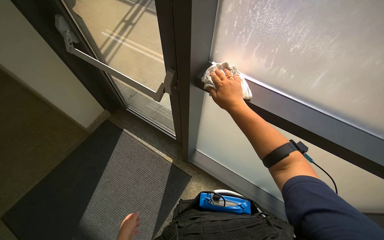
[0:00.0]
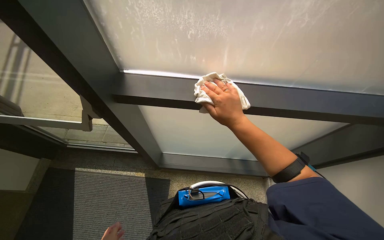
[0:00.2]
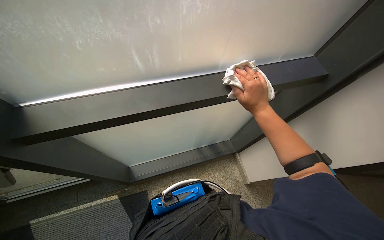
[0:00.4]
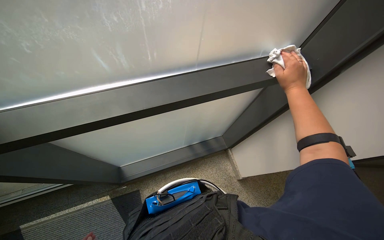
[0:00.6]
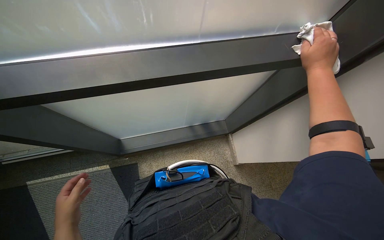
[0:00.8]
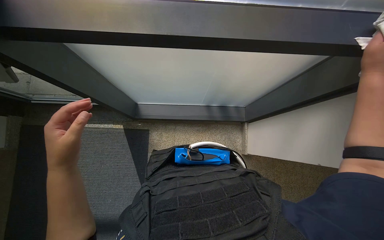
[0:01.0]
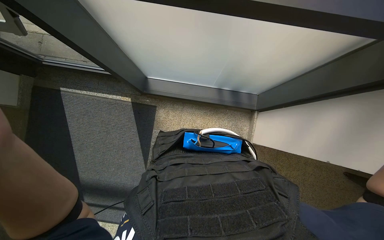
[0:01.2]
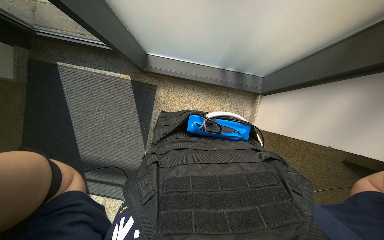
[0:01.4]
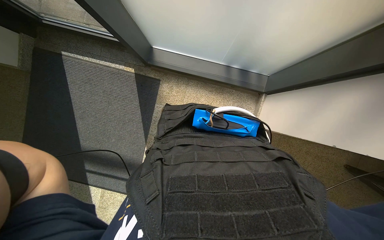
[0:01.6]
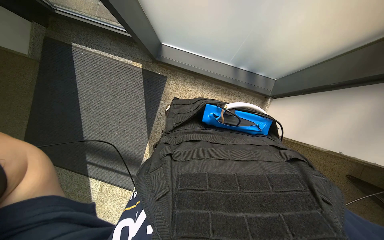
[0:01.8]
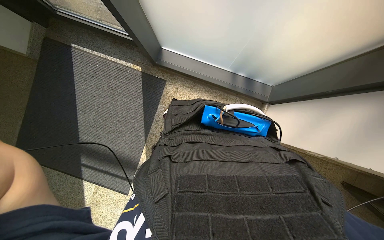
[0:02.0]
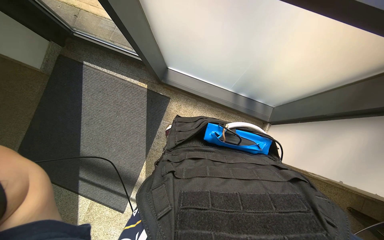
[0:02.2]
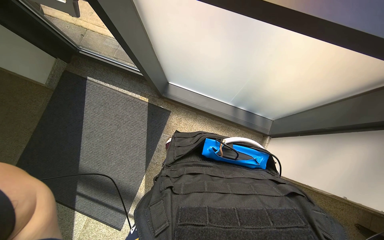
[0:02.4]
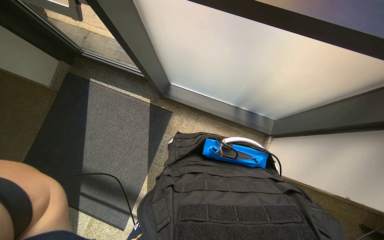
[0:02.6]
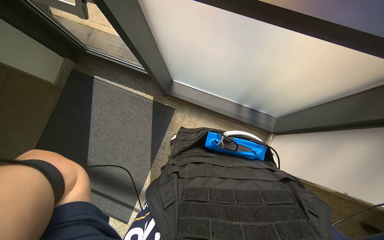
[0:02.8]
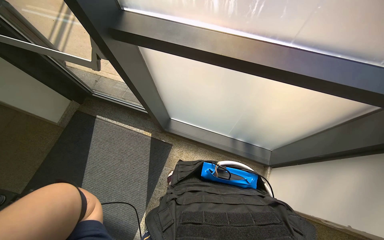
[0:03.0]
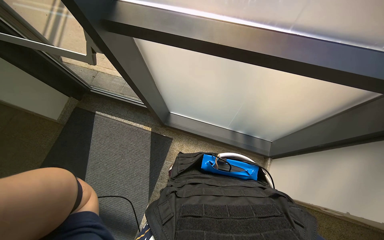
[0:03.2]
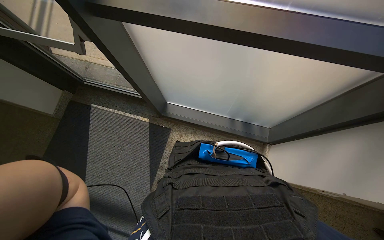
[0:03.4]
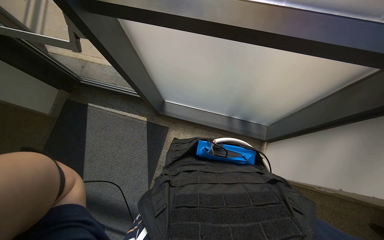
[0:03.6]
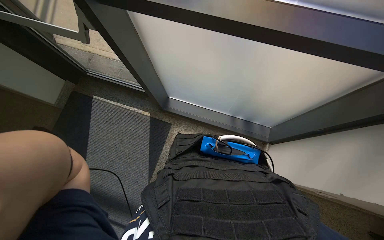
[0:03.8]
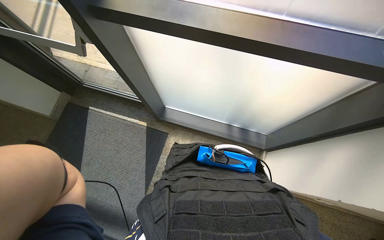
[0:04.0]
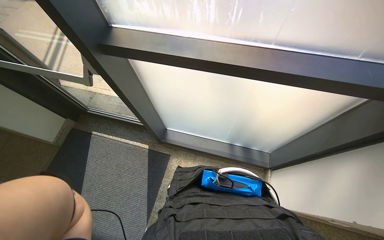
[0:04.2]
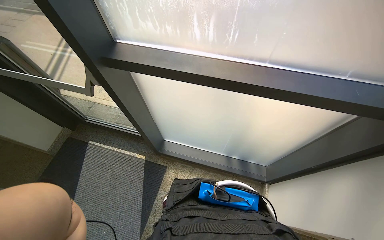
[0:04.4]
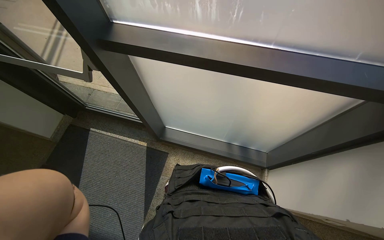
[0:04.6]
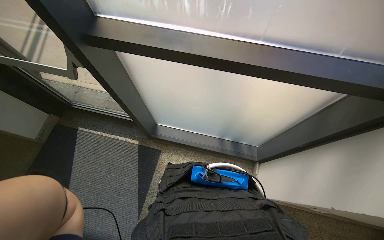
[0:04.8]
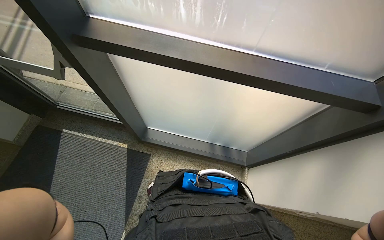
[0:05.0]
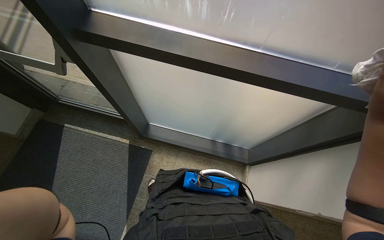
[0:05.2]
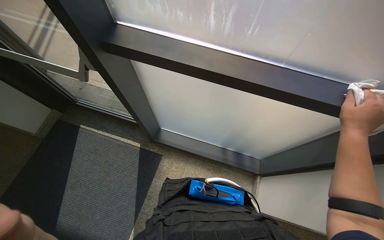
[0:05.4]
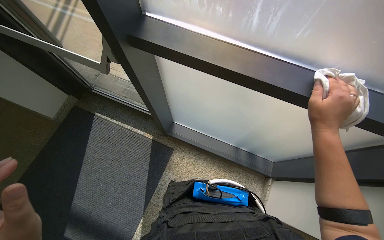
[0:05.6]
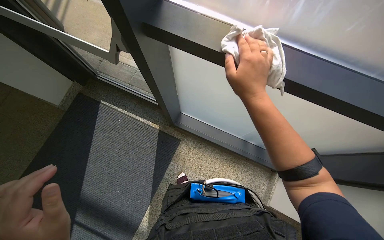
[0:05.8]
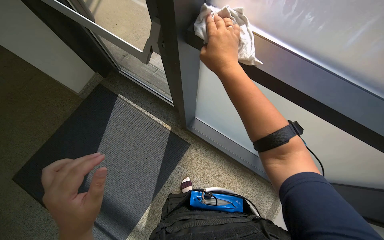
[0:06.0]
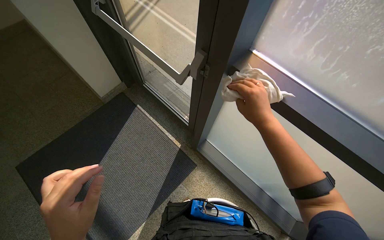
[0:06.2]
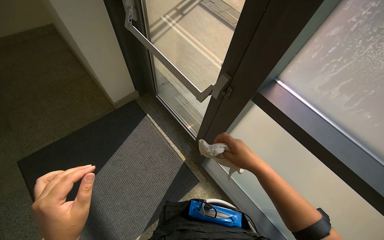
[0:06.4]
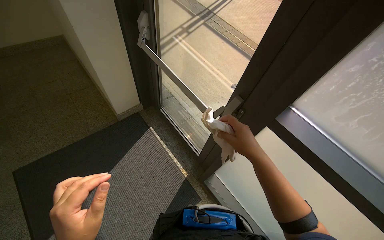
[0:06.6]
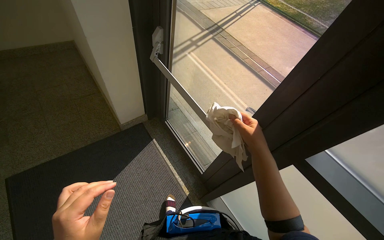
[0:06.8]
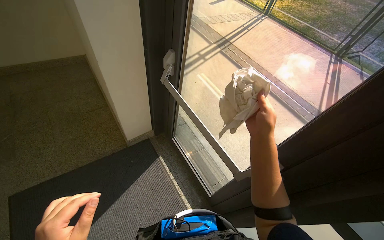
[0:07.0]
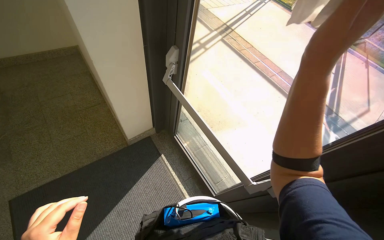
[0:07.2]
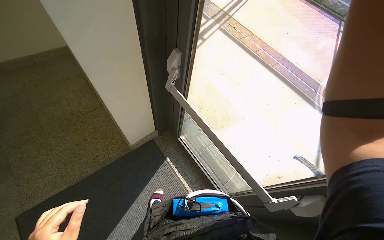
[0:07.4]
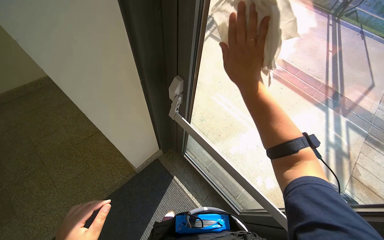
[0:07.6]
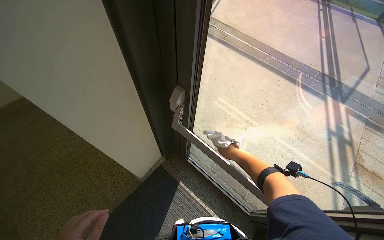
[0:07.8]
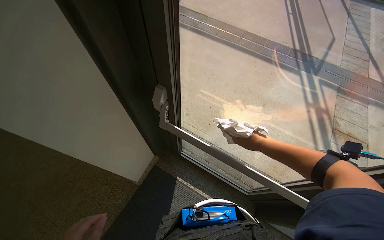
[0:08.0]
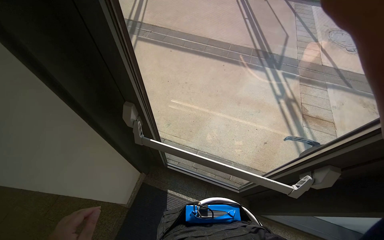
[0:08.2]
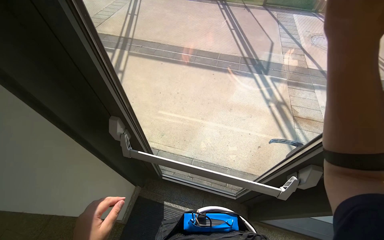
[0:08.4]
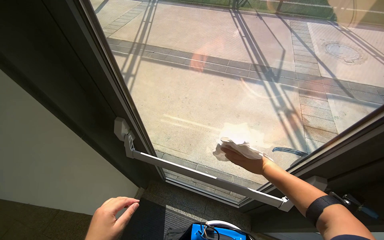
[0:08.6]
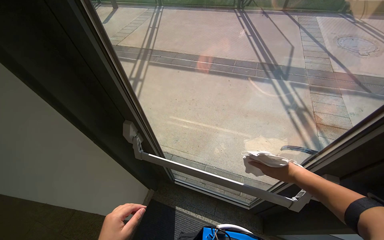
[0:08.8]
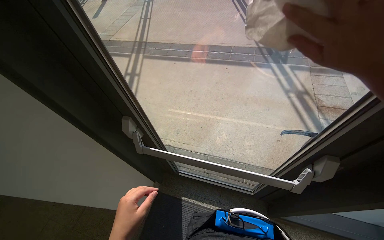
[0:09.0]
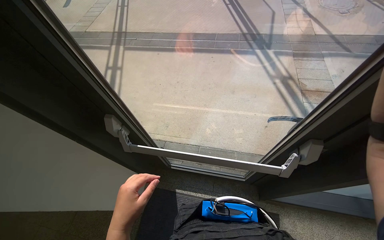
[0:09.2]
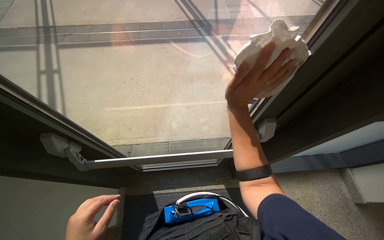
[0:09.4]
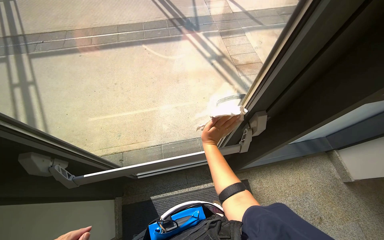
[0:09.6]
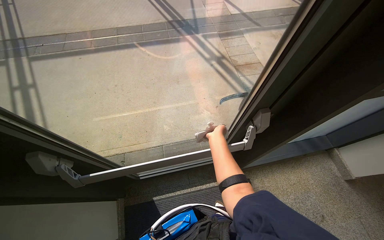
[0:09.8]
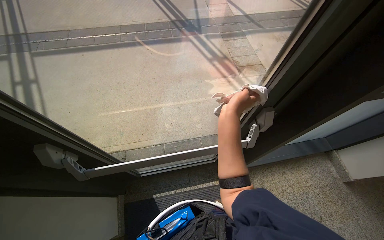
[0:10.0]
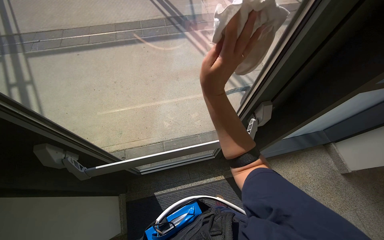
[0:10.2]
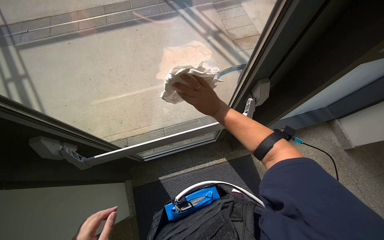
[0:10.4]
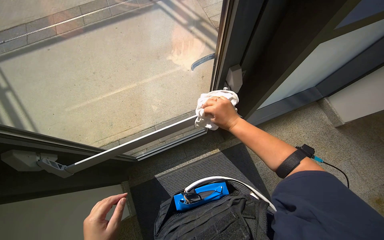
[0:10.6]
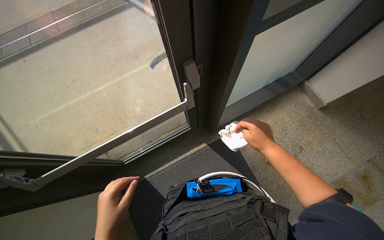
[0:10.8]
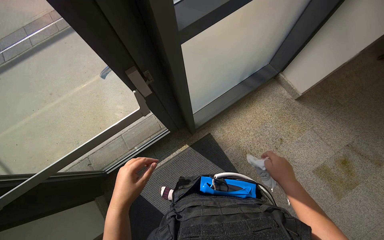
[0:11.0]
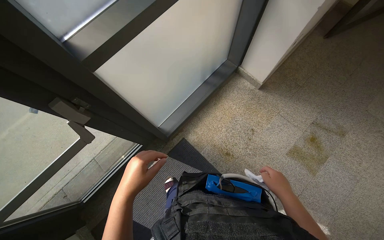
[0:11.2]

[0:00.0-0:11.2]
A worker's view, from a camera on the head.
Job: wiping surfaces.
The whole recording: Wiping glass panels. The worker wipes glass panels with a white cloth.
0:00.0 to 0:01.6: The view swings some 15 degrees to the right. The view tips downward by roughly 35 degrees.
0:01.6 to 0:03.2: The camera pitches upward, by some 25 degrees.
0:04.8 to 0:06.4: The wearer's head swings approximately 35 degrees to the left.
0:08.0 to 0:09.6: The wearer looks about 45 degrees further to the right.
0:09.6 to 0:11.2: The camera travels roughly 60 cm. The scene rotates counterclockwise by approximately 35 degrees.

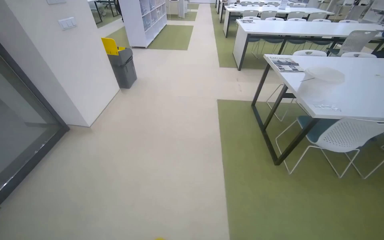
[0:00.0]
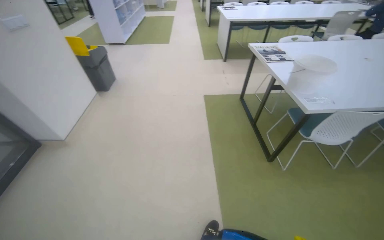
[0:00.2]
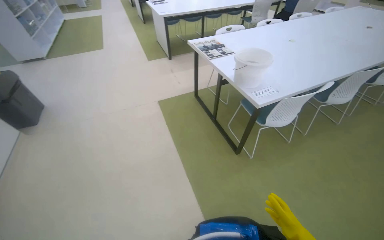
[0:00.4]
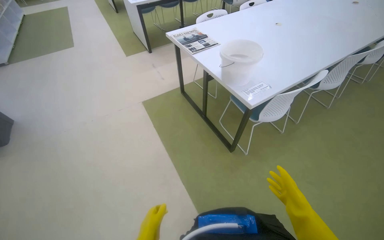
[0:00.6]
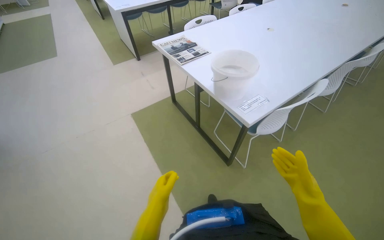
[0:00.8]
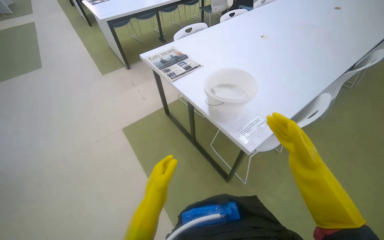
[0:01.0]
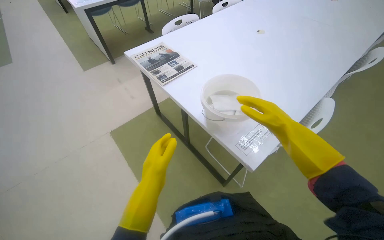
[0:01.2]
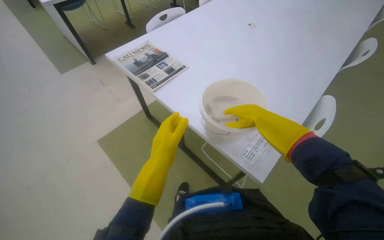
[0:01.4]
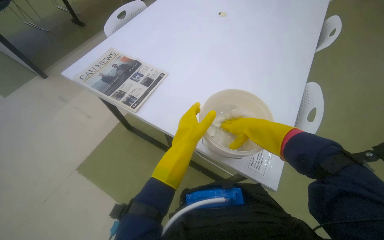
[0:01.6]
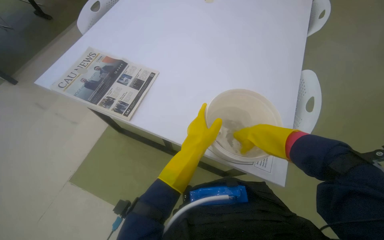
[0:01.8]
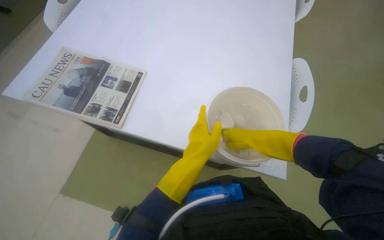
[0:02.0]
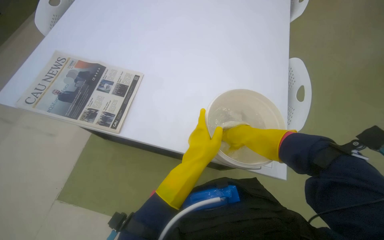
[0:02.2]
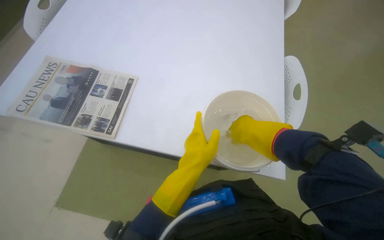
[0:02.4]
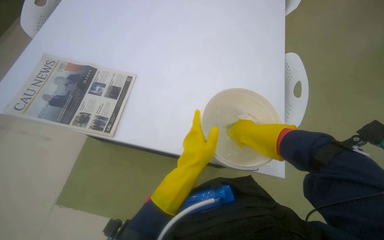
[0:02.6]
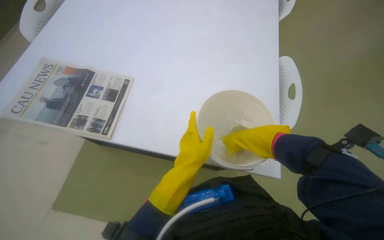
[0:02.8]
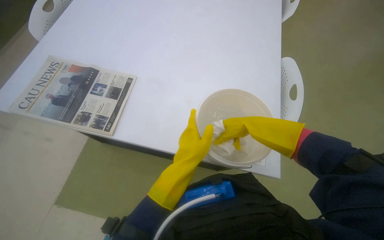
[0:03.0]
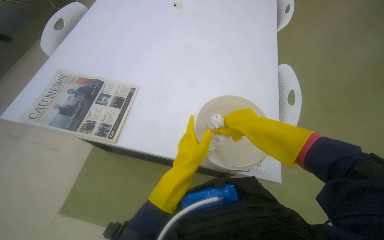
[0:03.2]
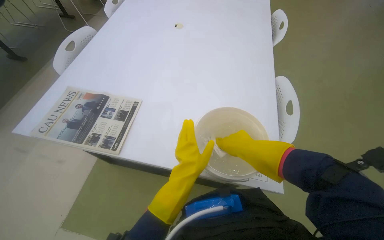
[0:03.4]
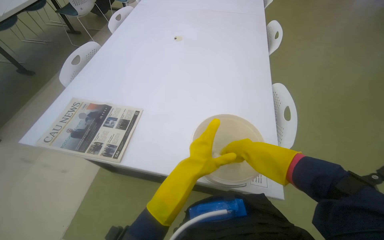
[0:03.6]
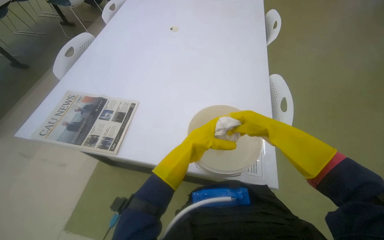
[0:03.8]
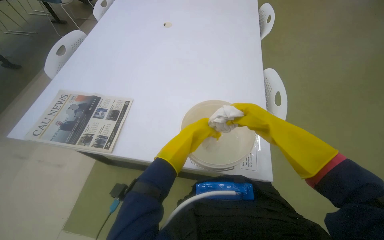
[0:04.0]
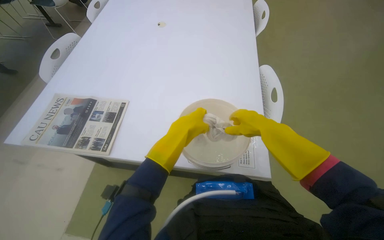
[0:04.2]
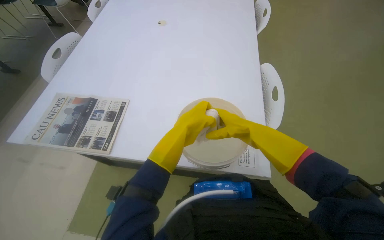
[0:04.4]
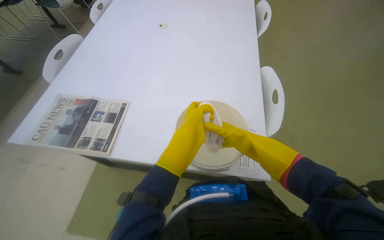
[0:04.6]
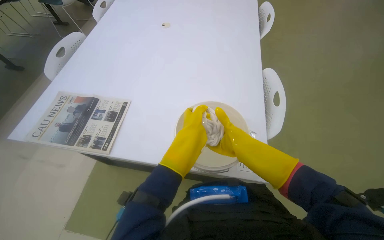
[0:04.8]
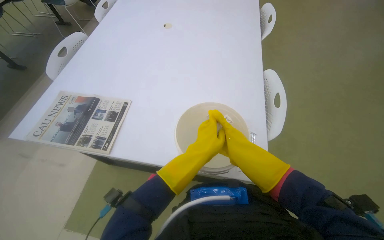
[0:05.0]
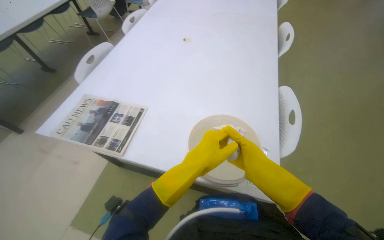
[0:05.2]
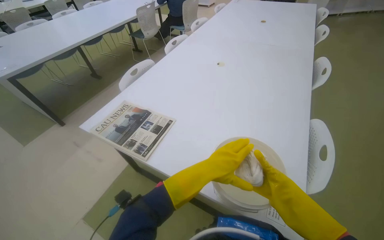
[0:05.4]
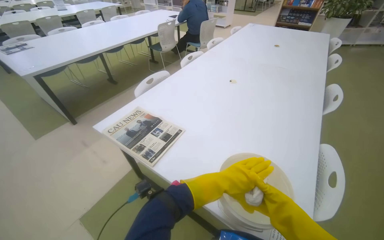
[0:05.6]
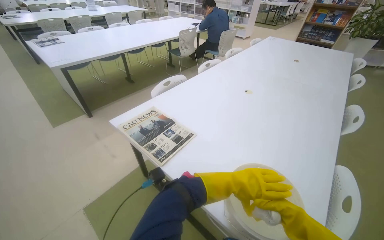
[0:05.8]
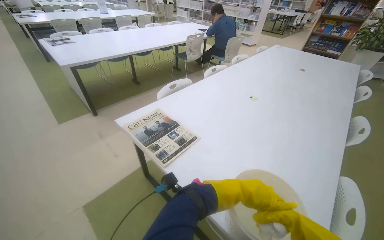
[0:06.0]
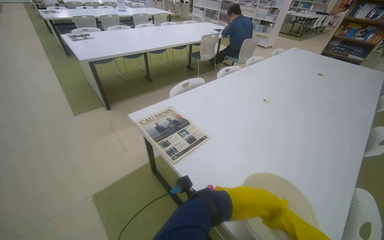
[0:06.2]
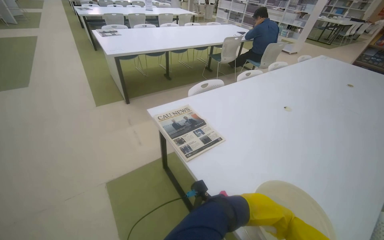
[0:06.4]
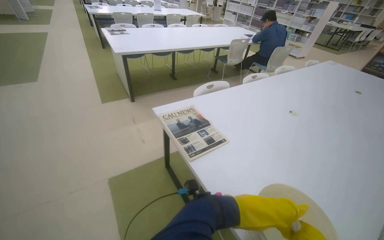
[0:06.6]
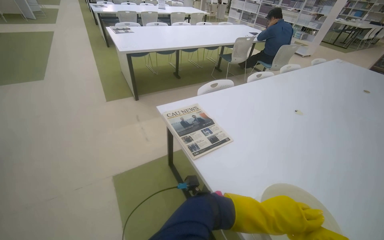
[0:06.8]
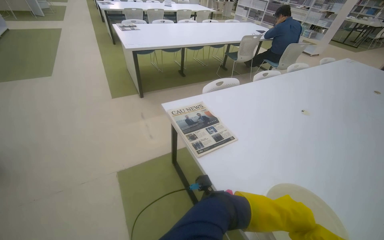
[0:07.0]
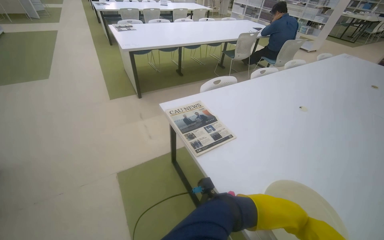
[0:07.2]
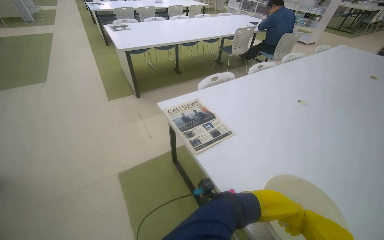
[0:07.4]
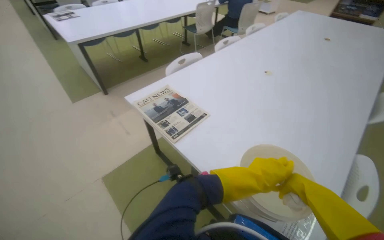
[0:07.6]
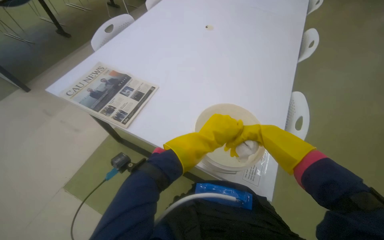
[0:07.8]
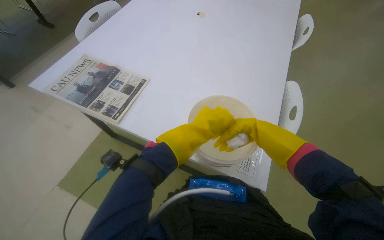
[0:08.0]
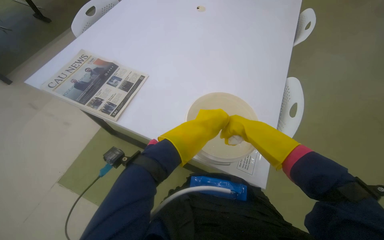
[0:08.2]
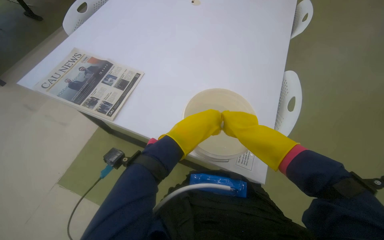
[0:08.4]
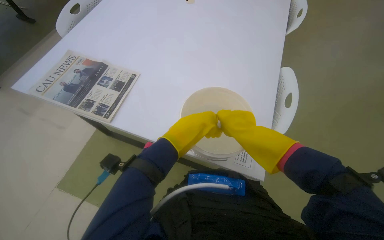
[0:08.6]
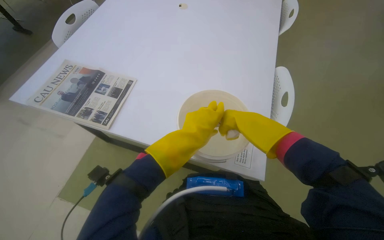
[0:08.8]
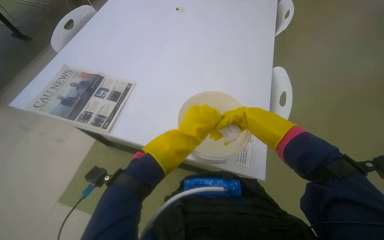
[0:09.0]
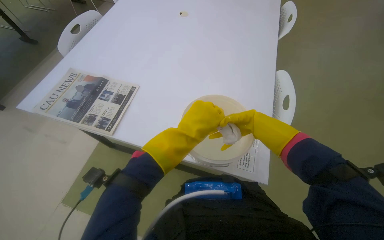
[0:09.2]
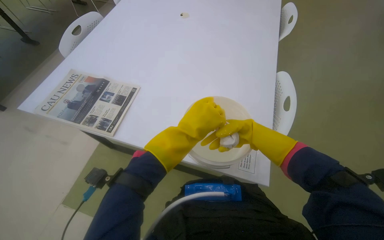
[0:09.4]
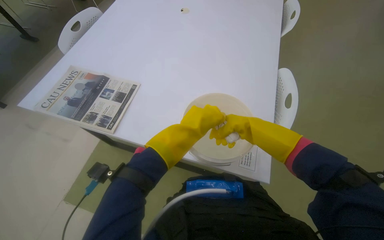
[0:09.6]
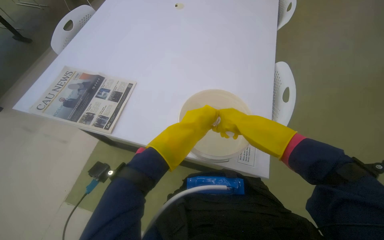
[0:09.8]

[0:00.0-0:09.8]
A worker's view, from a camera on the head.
Job: wiping surfaces.
The whole recording: Cleaning table surface. The worker wipes the surface of the library tables with a cloth.
0:00.0 to 0:01.4: The wearer moves approximately 1 m. The head rotates about 50 degrees to the right. The view tips downward by some 15 degrees.
0:01.4 to 0:02.8: The head turns to the right by about 35 degrees.
0:02.8 to 0:04.2: The left hand shifts about 10 cm up the picture.
0:04.2 to 0:05.6: The wearer's head swings about 25 degrees to the left. The view tilts approximately 15 degrees upward.
0:05.6 to 0:07.0: The head rotates about 30 degrees to the left.
0:07.0 to 0:08.4: The wearer looks about 40 degrees further to the right. The view tips downward by some 25 degrees.
0:08.4 to 0:09.8: The right hand moves approximately 15 cm farther from the camera and comes back.
